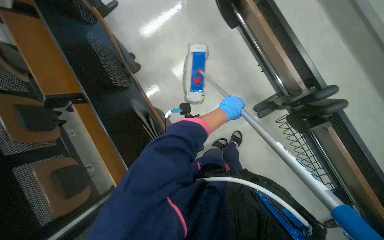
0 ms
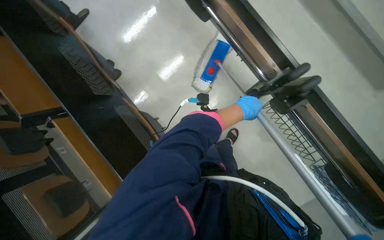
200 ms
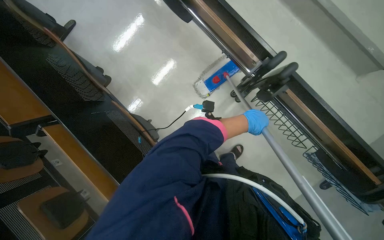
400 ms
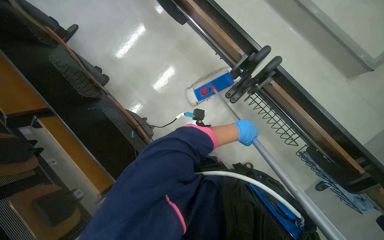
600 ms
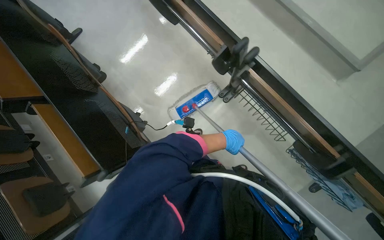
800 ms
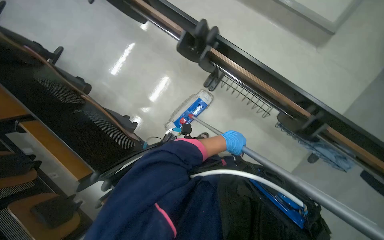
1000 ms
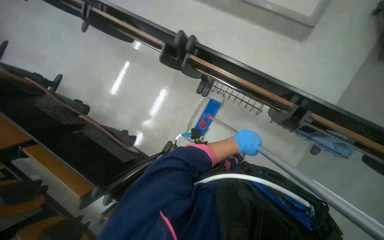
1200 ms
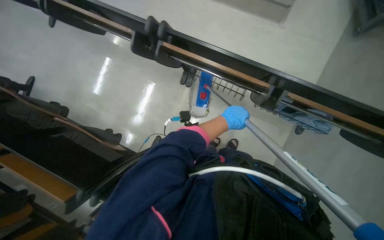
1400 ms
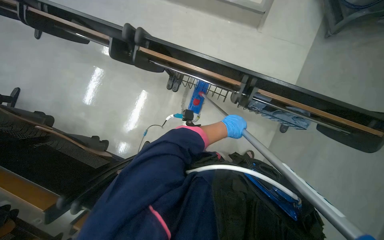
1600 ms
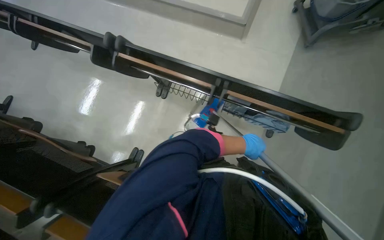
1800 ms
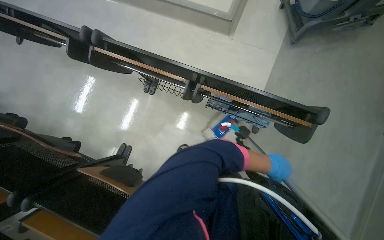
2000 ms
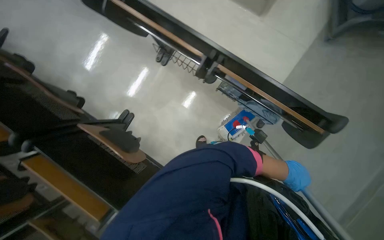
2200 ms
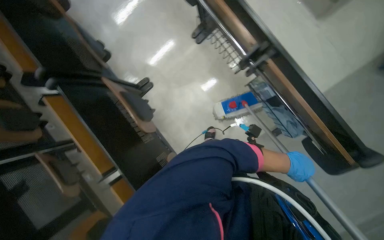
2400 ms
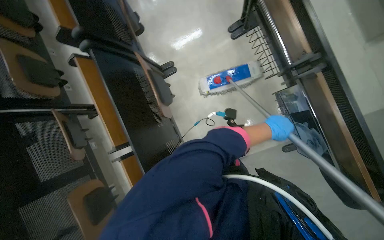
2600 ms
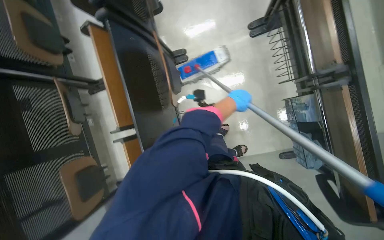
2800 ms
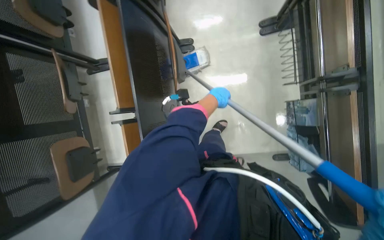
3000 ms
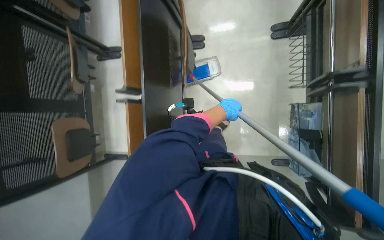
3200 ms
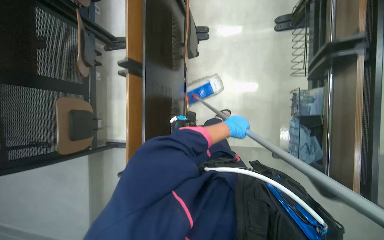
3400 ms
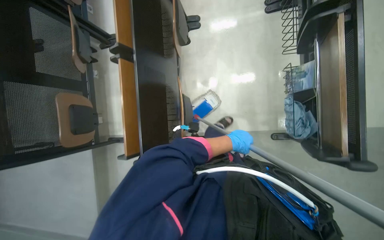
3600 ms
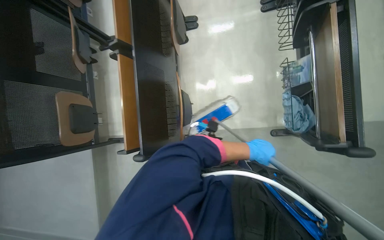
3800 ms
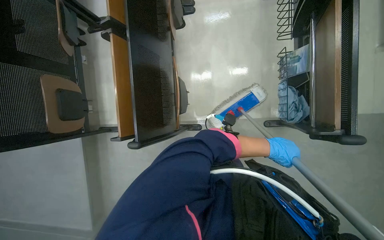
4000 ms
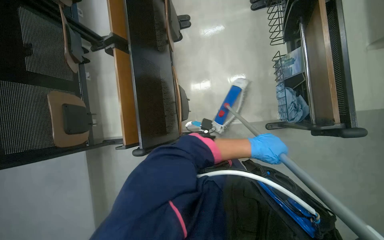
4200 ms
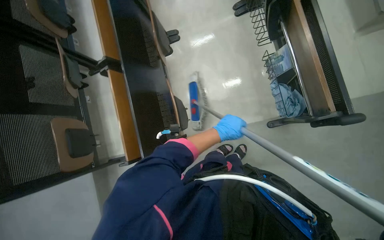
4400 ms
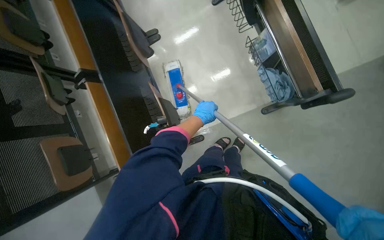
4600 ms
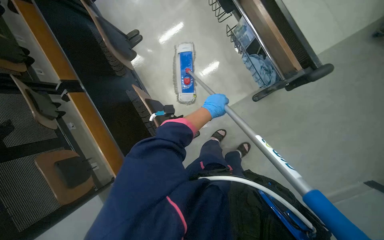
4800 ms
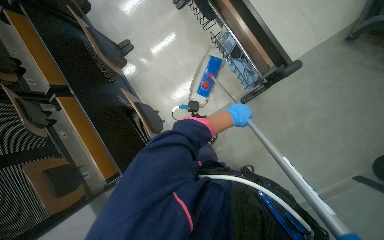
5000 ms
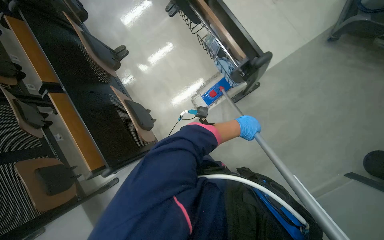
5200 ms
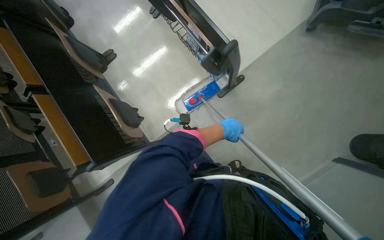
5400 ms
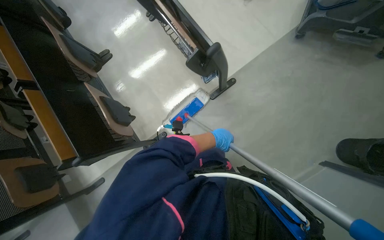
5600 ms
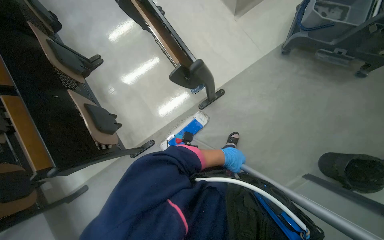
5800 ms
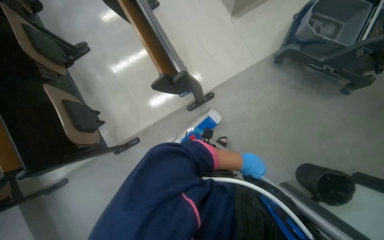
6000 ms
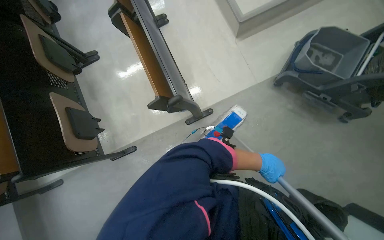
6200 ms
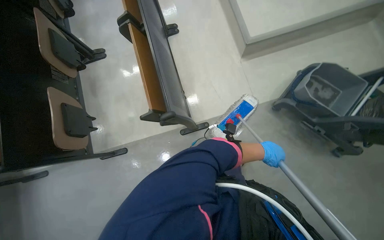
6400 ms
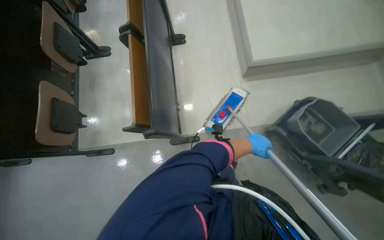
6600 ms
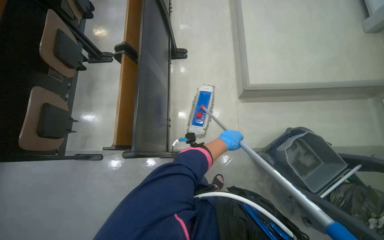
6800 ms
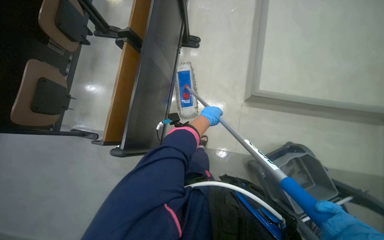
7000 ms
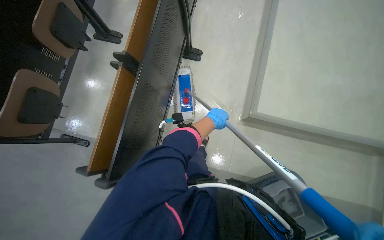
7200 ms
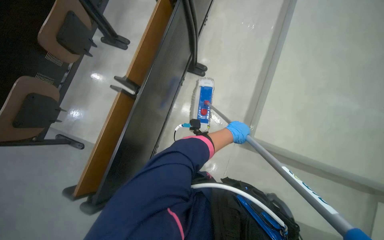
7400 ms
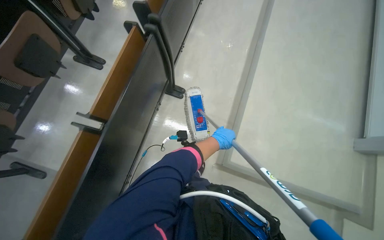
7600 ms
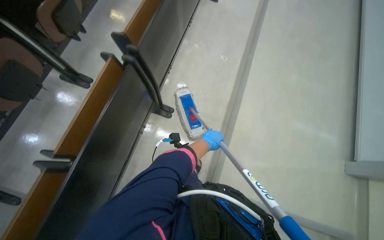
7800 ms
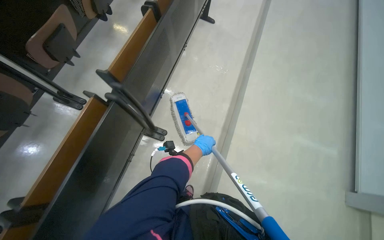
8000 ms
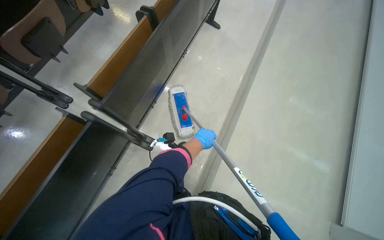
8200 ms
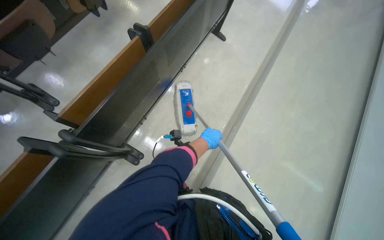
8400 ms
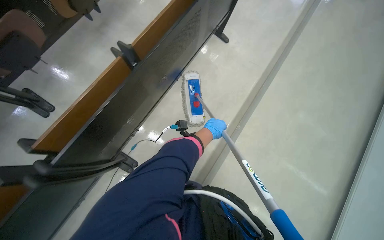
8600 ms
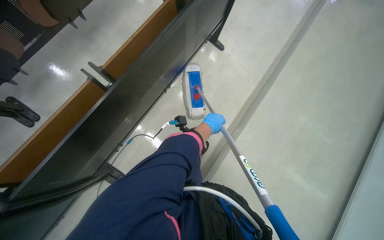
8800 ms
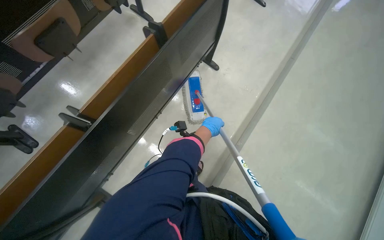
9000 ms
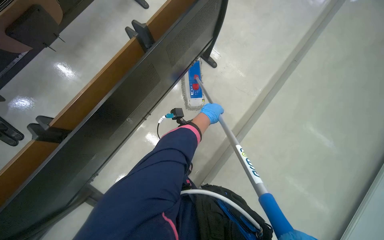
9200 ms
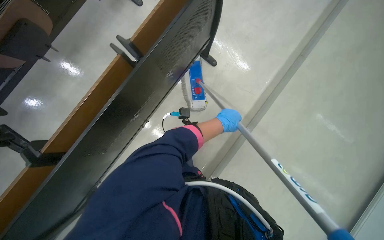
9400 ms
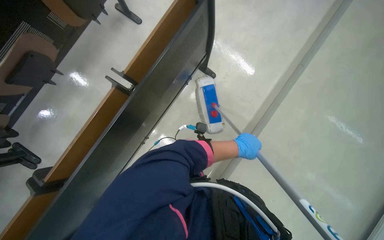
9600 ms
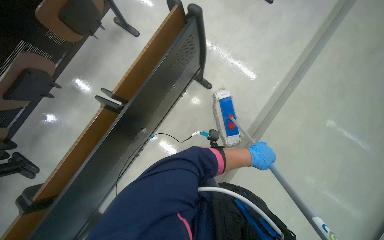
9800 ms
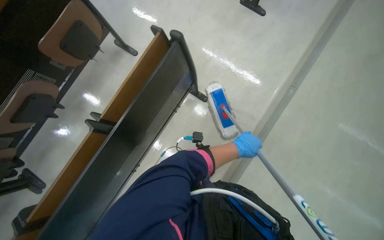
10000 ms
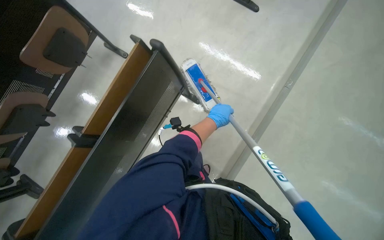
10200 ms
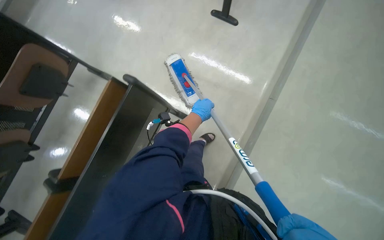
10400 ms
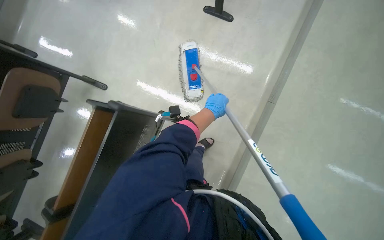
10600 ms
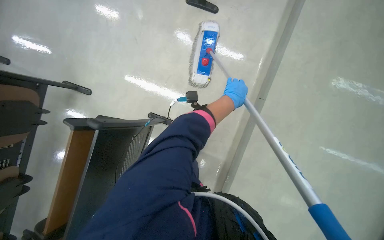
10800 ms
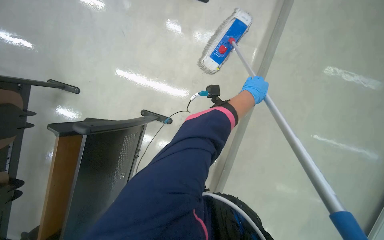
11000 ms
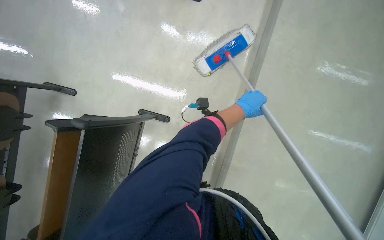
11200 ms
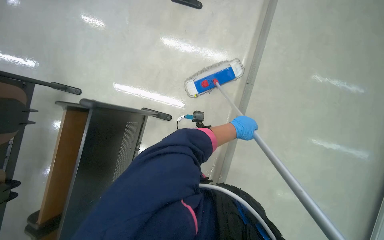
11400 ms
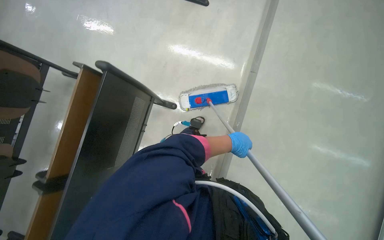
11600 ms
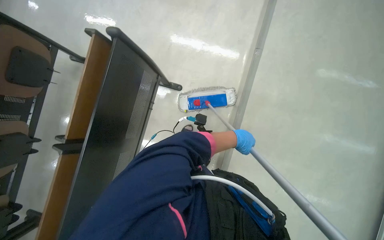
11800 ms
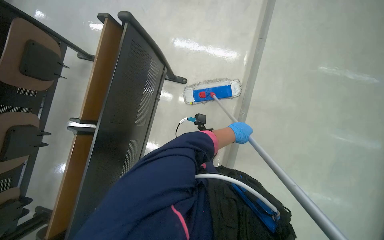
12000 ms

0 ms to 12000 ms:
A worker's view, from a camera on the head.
Job: mopping floor.
The whole recording: Mopping auditorium floor. The worker mops the floor of the auditorium with a long-handled mop.
0 ms to 1600 ms: The head travels about 60 cm. The scene rotates counterclockwise by roughly 35 degrees.
1600 ms to 3000 ms: The camera pitches downward, by some 15 degrees. The scene rotates clockwise by about 60 degrees.
3000 ms to 4400 ms: The wearer moves some 40 cm.
4400 ms to 6000 ms: The camera travels to the right, some 50 cm.
6000 ms to 7600 ms: The camera travels roughly 90 cm. The scene rotates clockwise by approximately 50 degrees.
7600 ms to 9000 ms: The head travels about 80 cm.
9000 ms to 10400 ms: The head travels about 60 cm.
10400 ms to 12000 ms: The camera pitches downward, by about 10 degrees. The left hand heads to the right and nearer to the camera, covering approximately 25 cm.

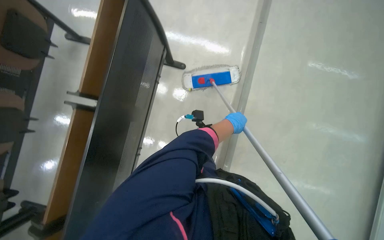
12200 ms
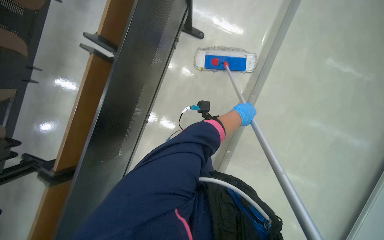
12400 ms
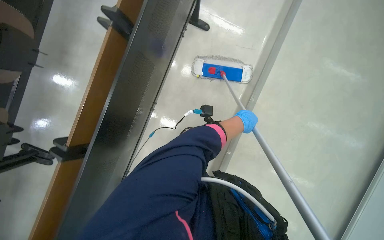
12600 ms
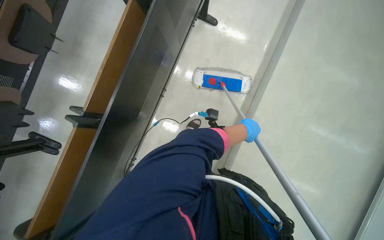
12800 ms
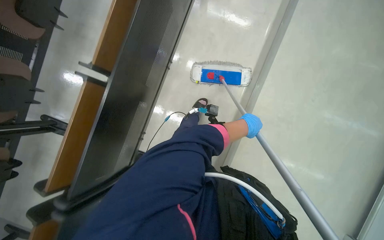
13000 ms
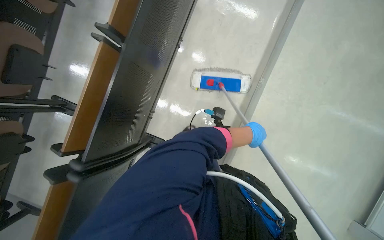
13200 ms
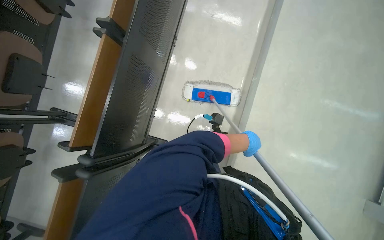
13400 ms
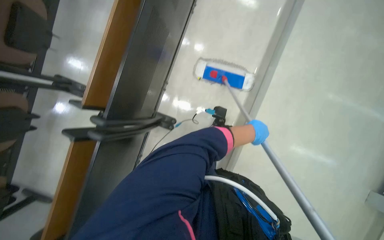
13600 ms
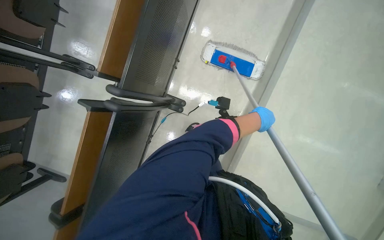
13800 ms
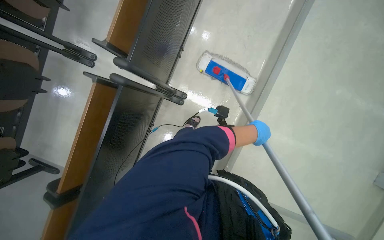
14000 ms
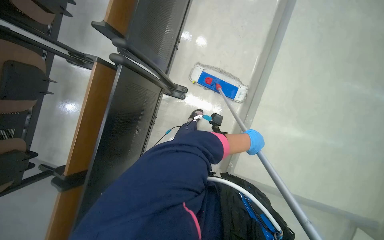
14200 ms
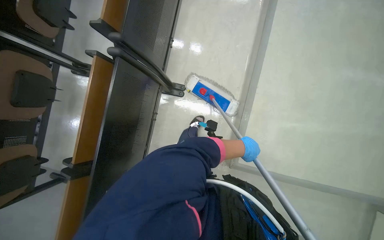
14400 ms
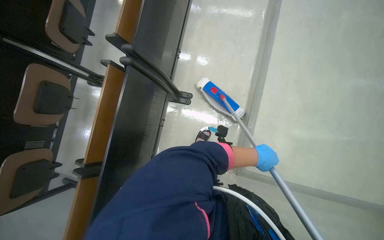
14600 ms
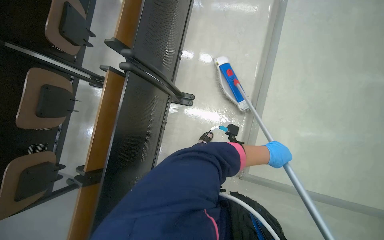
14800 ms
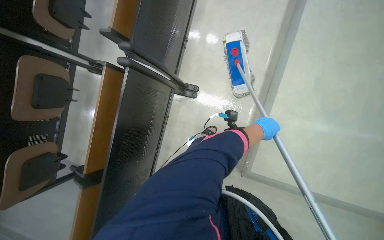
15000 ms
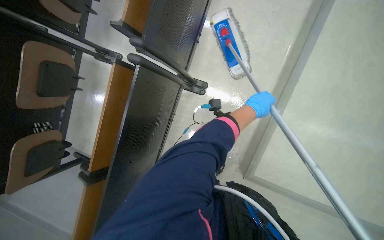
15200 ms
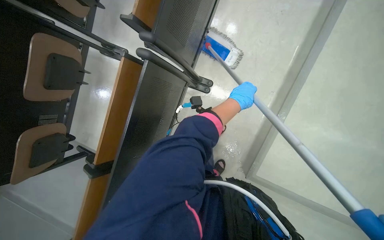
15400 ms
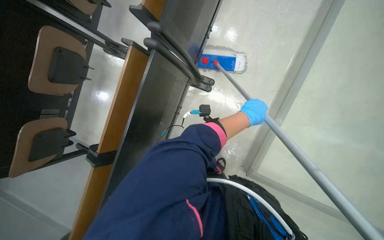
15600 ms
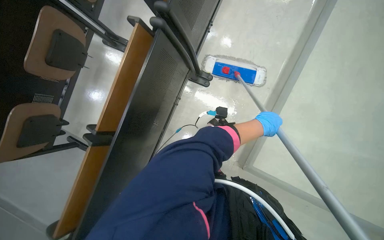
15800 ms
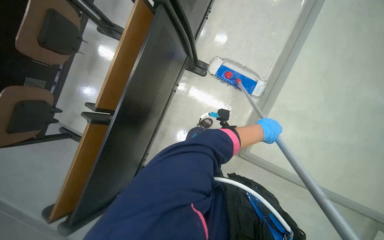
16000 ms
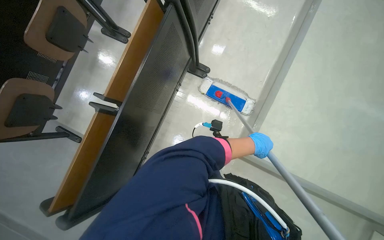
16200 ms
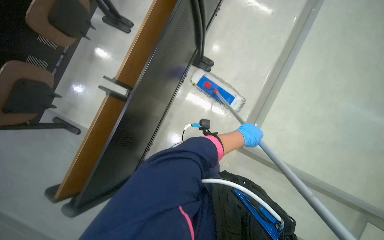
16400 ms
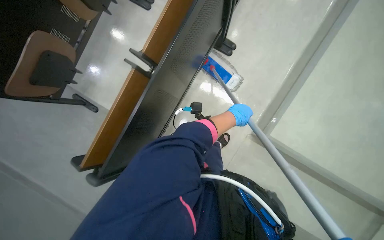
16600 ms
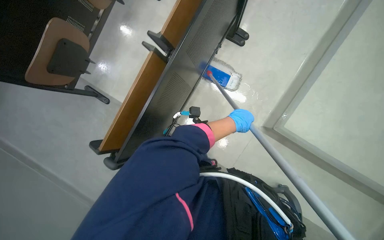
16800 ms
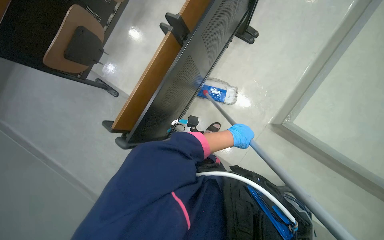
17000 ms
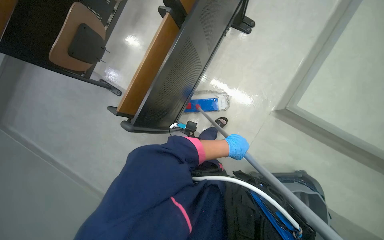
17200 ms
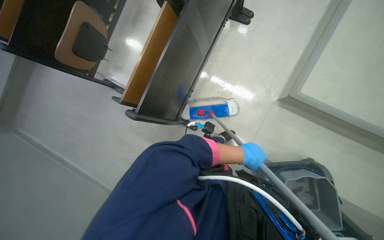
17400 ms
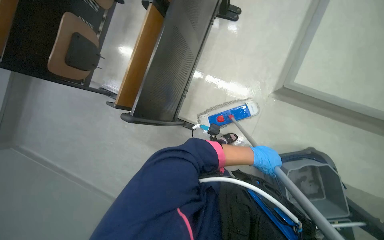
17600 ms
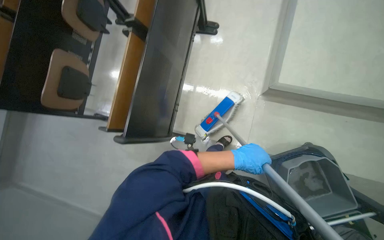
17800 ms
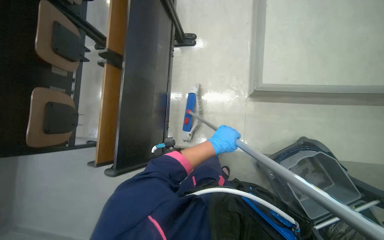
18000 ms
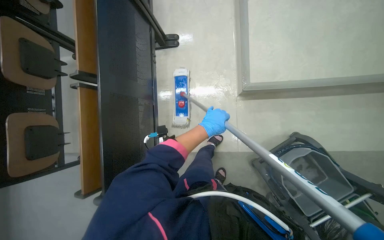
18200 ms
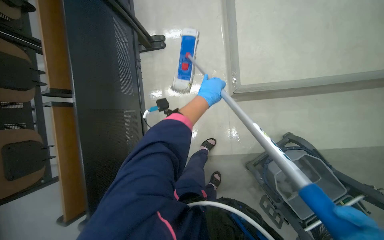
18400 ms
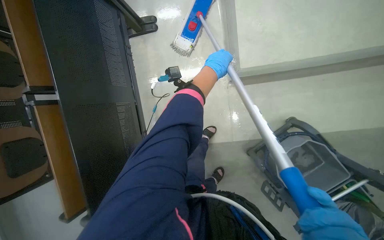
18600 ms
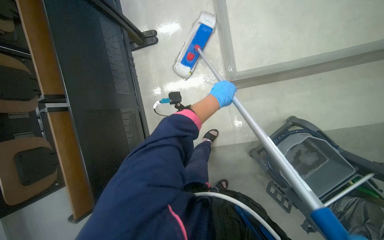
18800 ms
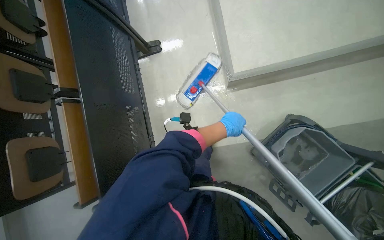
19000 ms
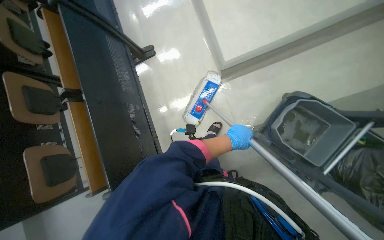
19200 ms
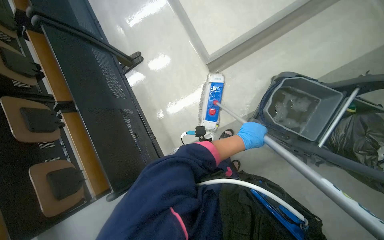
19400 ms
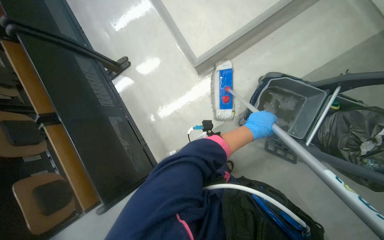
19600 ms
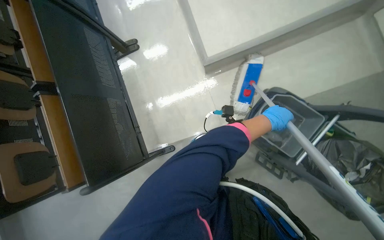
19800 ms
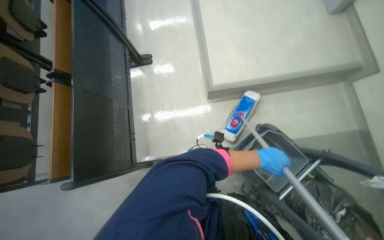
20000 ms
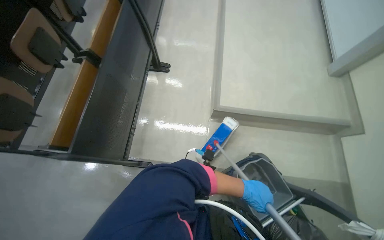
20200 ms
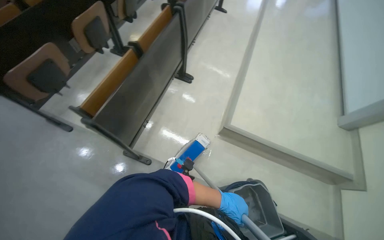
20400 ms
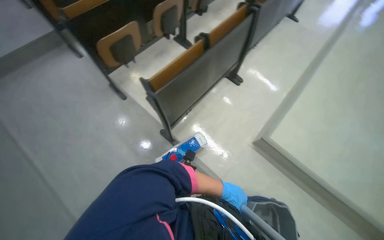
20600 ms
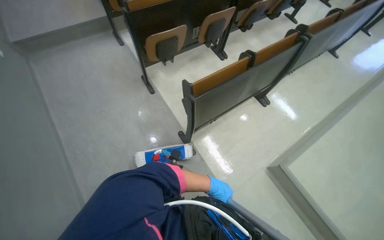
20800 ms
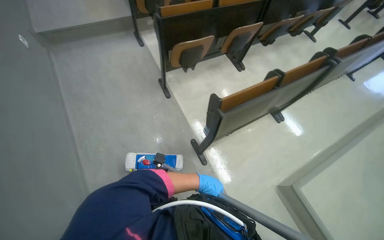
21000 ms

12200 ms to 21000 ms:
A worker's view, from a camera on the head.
Job: mopping floor.
The whole recording: Mopping auditorium floor. The worker mops the floor of the auditorium with a long-handled mop.
12200 ms to 13600 ms: The head travels roughly 60 cm.
15200 ms to 16600 ms: The camera is carried roughly 60 cm.
16600 ms to 18000 ms: The scene turns approximately 25 degrees counterclockwise in the picture. The left hand shifts some 40 cm down the picture.
18000 ms to 19600 ms: The scene turns approximately 35 degrees counterclockwise in the picture. The left hand heads to the right, covering roughly 30 cm, and travels up the picture and back again, some 40 cm each way.
19600 ms to 21000 ms: The wearer moves approximately 70 cm. The view tips upward by about 25 degrees. The scene rotates clockwise by about 95 degrees.
